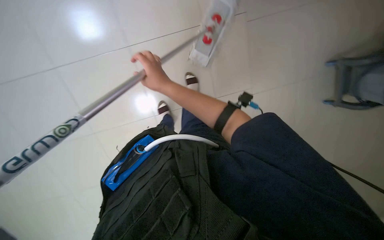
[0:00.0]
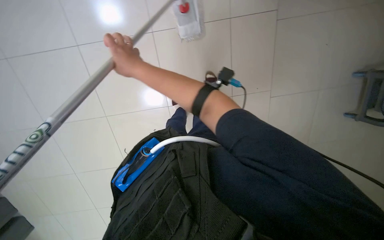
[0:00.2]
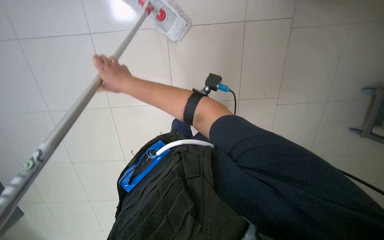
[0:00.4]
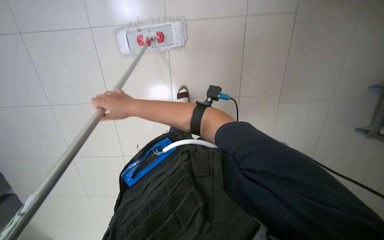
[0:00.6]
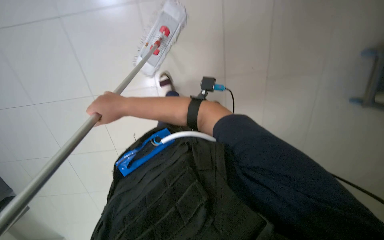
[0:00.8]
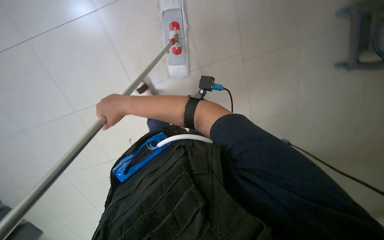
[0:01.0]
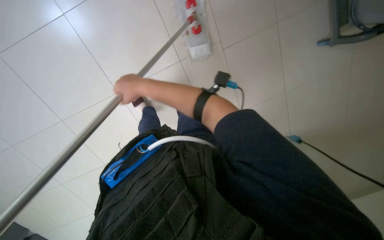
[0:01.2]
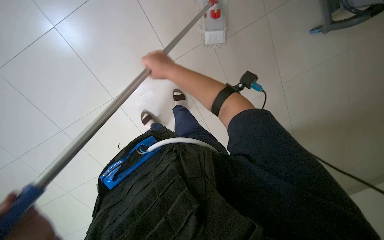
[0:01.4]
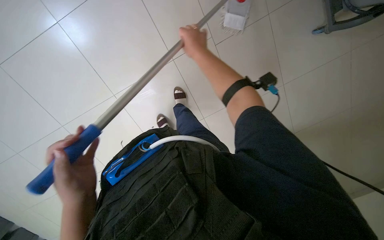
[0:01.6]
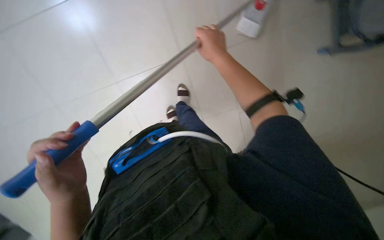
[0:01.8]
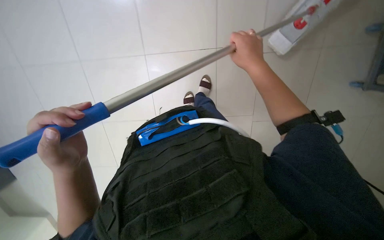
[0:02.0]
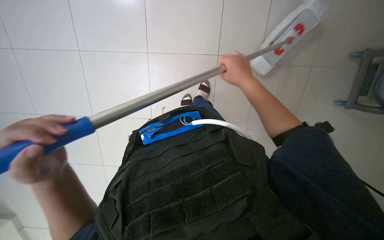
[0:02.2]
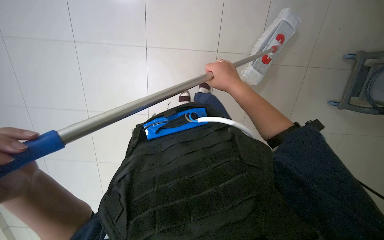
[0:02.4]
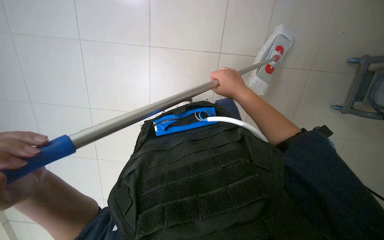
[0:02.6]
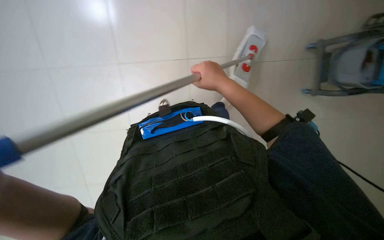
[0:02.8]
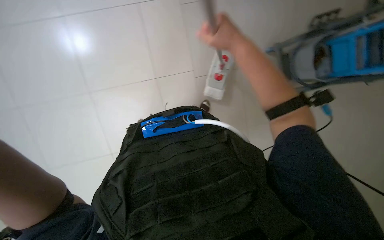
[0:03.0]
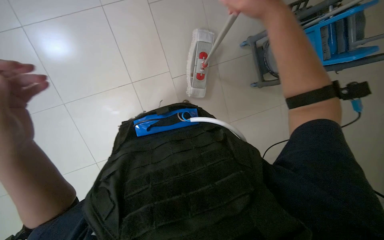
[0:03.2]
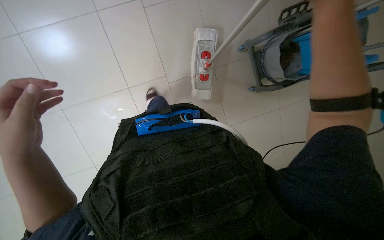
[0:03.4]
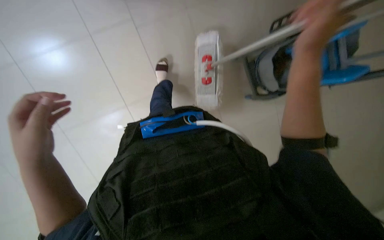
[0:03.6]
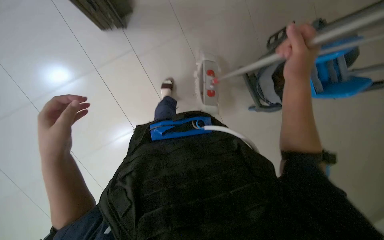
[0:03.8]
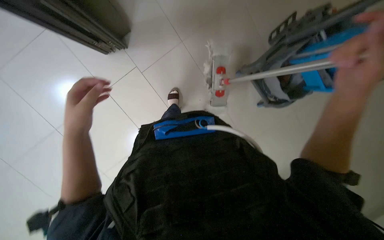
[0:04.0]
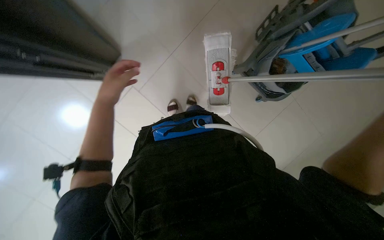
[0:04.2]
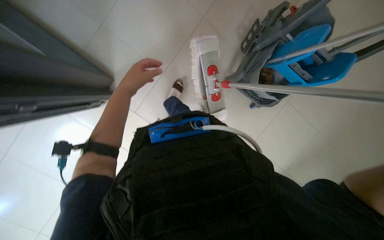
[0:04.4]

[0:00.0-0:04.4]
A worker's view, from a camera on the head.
Job: mopping floor.
The whole recording: Mopping office floor. The worker mops the office floor with a mop.
0:00.0 to 0:01.4: The right hand reaches some 15 cm to the left, then returns.
0:01.4 to 0:03.0: The view tips upward by about 15 degrees. The right hand heads to the right and nearer to the camera, covering roughly 20 cm.
0:03.0 to 0:04.4: The camera pitches upward, by about 15 degrees.

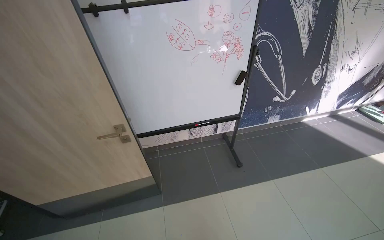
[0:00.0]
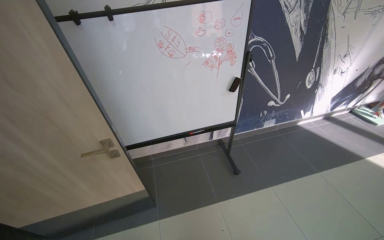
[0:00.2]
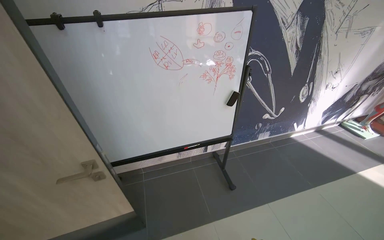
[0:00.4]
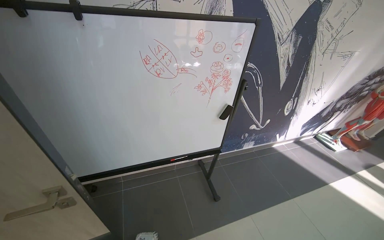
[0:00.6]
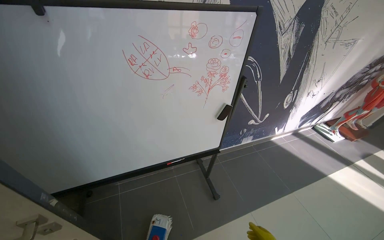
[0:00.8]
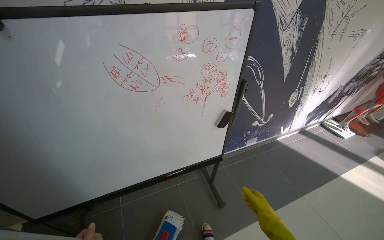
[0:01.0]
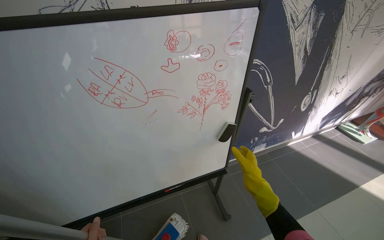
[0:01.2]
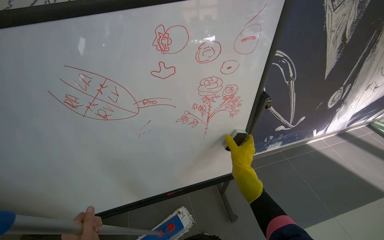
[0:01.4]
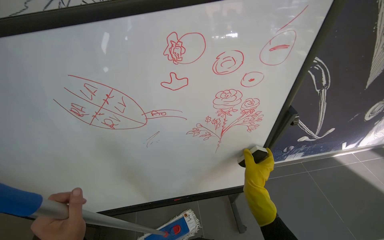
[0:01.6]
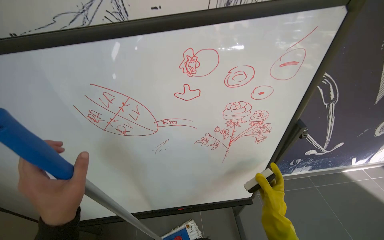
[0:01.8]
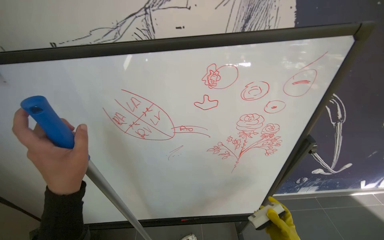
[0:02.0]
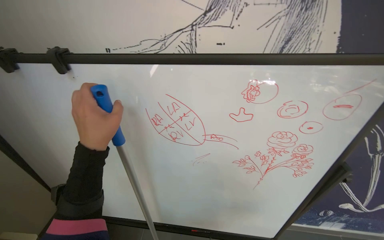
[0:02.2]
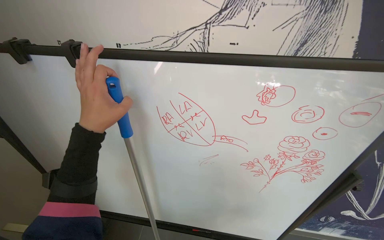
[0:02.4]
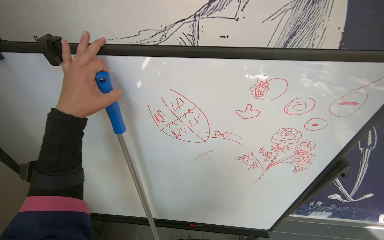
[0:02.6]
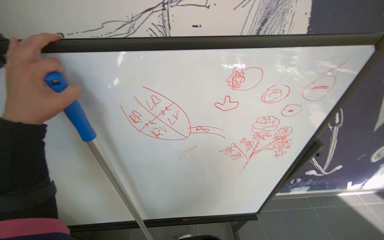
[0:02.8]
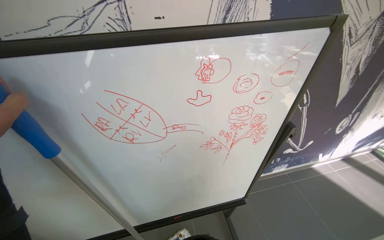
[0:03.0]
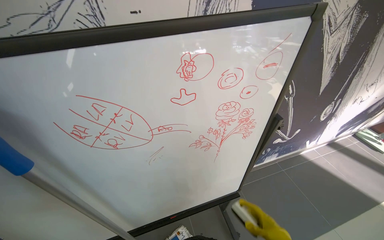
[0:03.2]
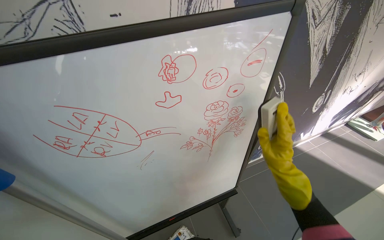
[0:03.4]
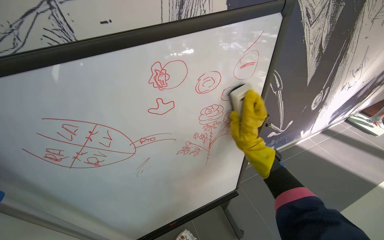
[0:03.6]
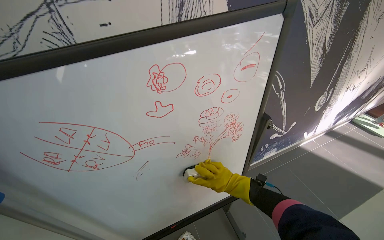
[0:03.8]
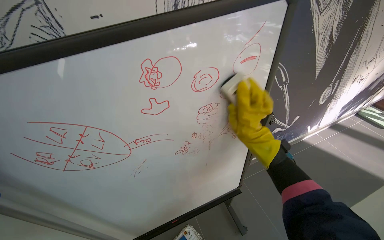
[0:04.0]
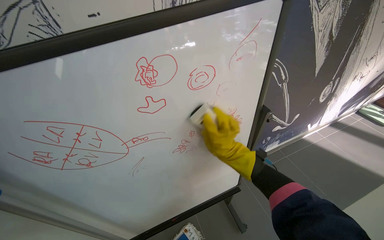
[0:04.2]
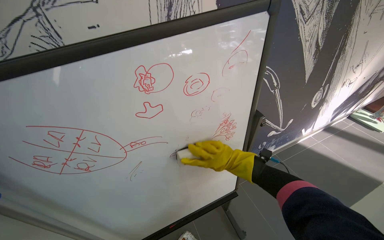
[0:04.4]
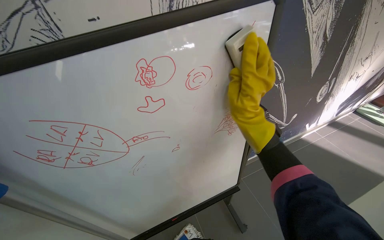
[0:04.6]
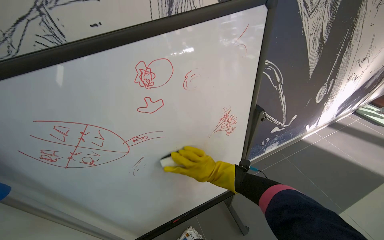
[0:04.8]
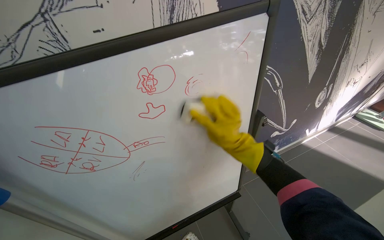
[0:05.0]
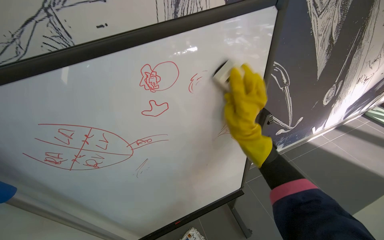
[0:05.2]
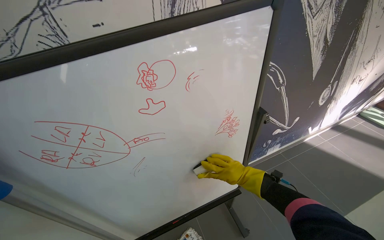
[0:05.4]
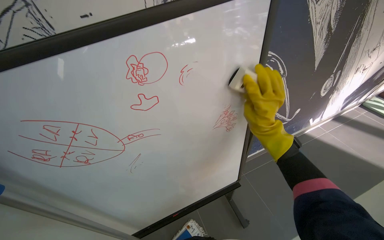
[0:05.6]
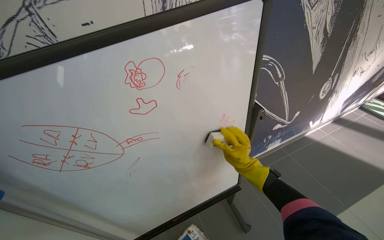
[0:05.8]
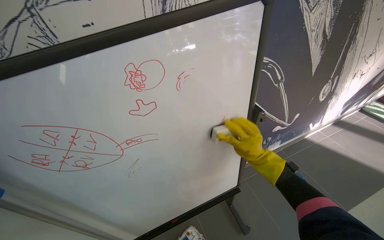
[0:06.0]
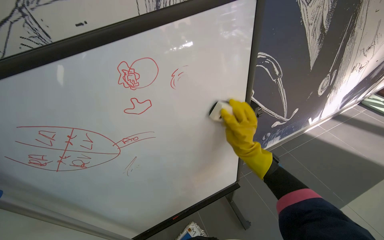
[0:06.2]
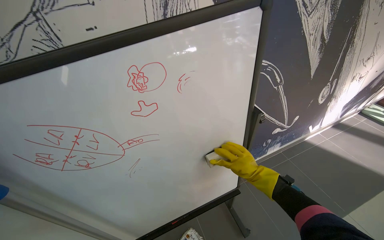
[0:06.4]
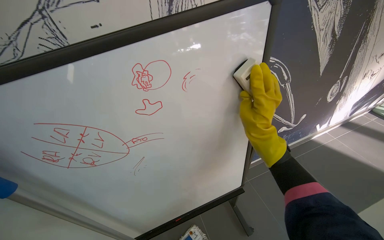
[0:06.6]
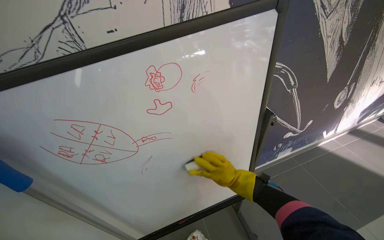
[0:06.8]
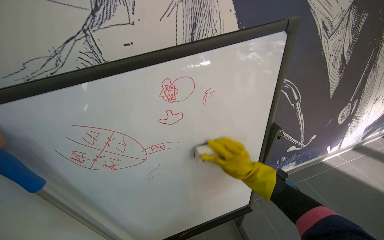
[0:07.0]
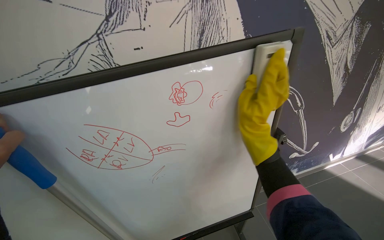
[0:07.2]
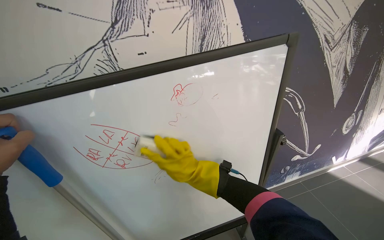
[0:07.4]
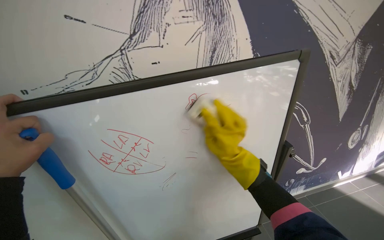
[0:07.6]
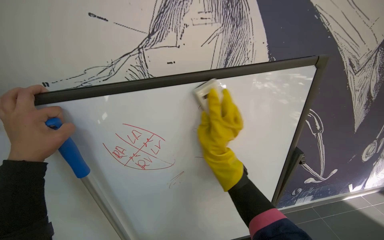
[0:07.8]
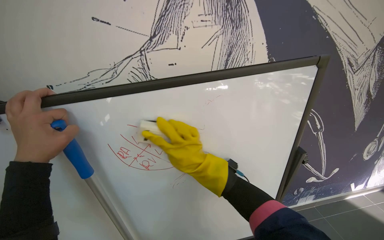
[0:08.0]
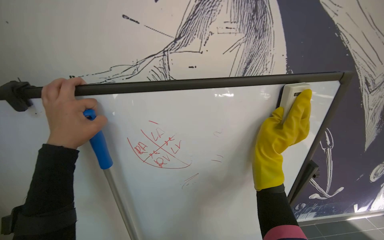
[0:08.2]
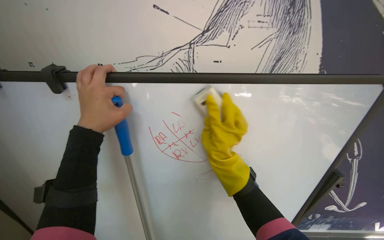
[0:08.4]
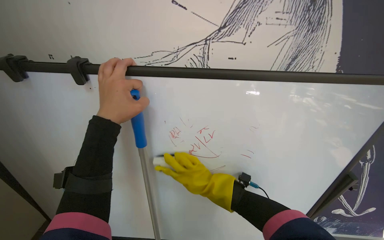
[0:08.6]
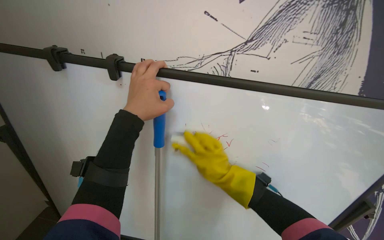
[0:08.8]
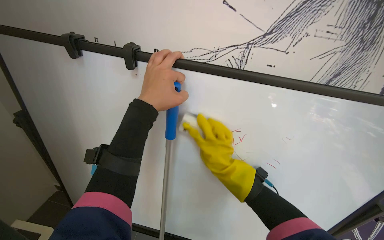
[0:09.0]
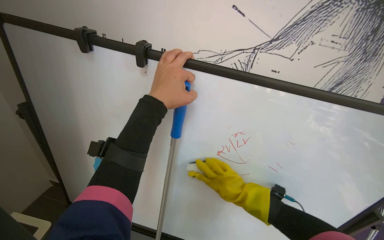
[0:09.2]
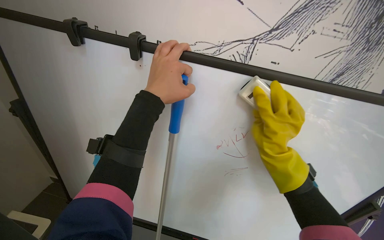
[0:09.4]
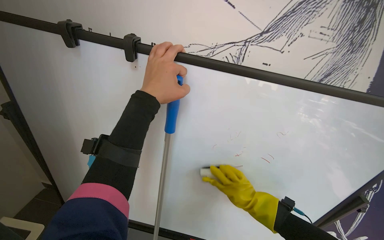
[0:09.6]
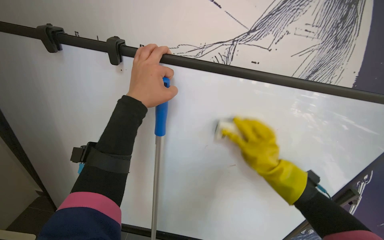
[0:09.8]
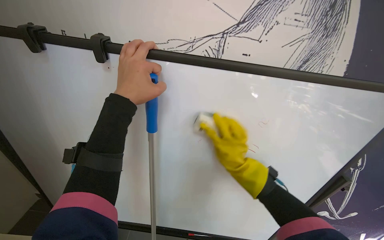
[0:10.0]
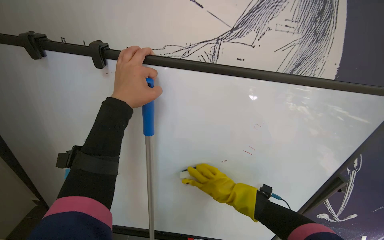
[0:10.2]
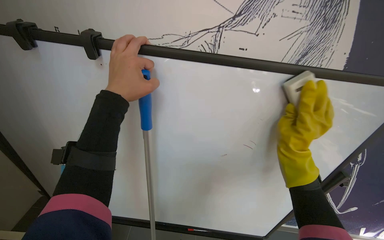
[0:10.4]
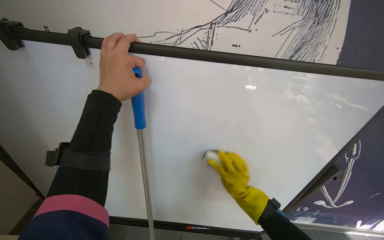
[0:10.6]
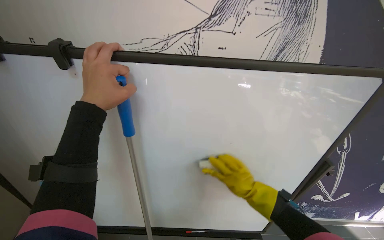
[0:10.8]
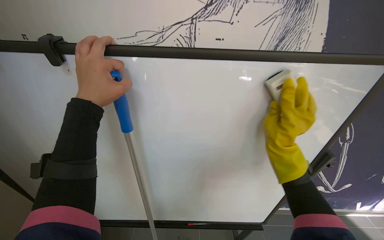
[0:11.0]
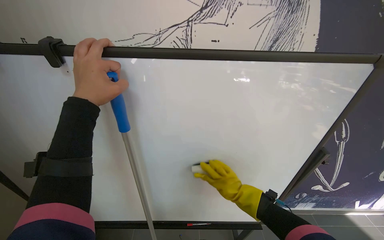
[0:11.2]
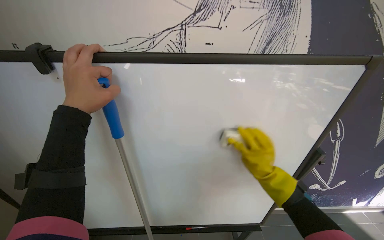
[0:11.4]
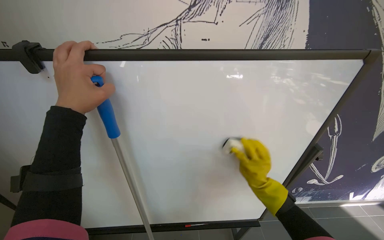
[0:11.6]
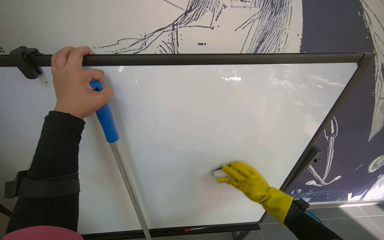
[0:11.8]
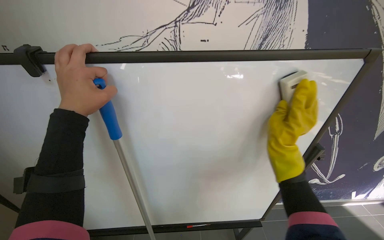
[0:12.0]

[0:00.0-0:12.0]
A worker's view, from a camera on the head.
Job: wiping surfaces.
The whole recording: Cleaning the whiteboard. The worker cleans the whiteboard using an eraser.
0:00.0 to 0:01.6: The camera is carried some 80 cm.
0:04.4 to 0:06.0: The right hand reaches about 10 cm nearer to the camera, then returns.
0:06.0 to 0:07.6: The right hand moves to the left and nearer to the camera, roughly 25 cm.
0:07.6 to 0:09.0: The head turns to the left by some 30 degrees. The right hand goes down the picture and returns, roughly 10 cm each way.
0:09.0 to 0:10.4: The right hand swings up and down the picture, some 20 cm each way, with 5 reversals.

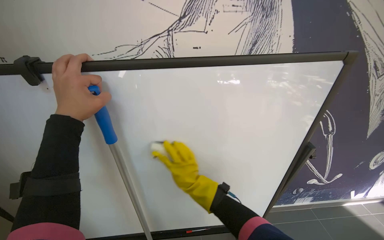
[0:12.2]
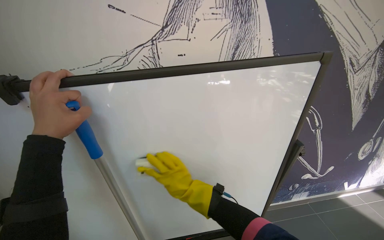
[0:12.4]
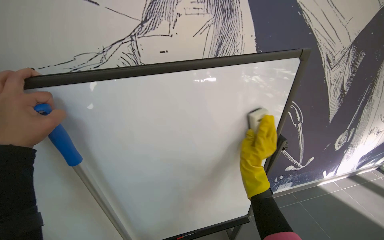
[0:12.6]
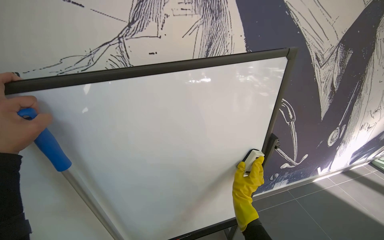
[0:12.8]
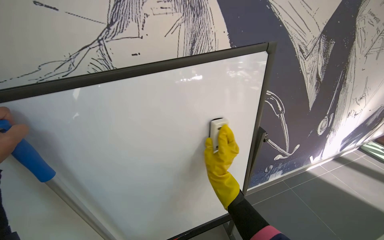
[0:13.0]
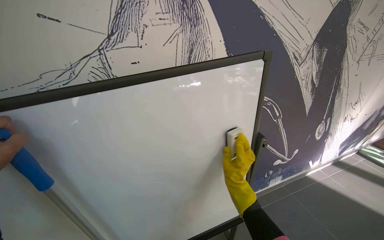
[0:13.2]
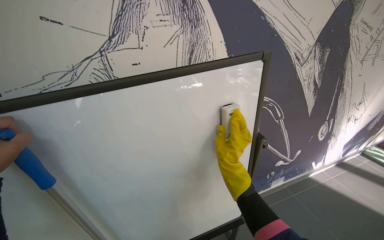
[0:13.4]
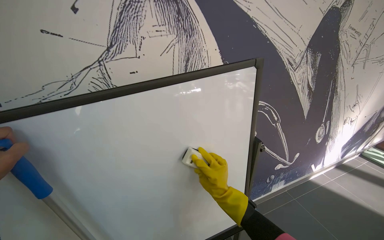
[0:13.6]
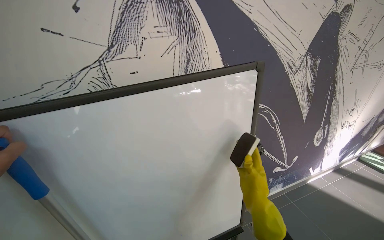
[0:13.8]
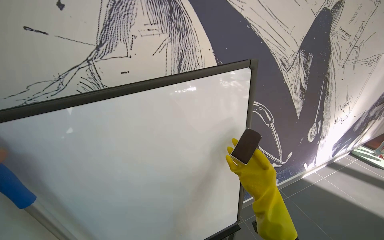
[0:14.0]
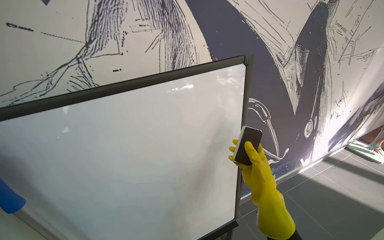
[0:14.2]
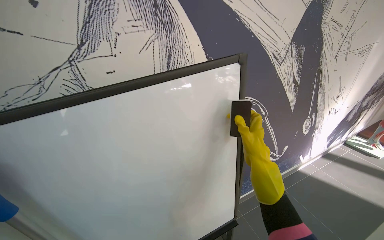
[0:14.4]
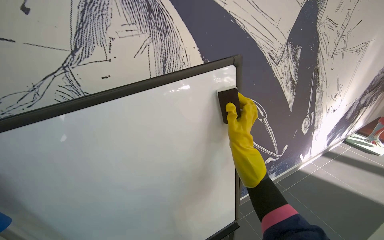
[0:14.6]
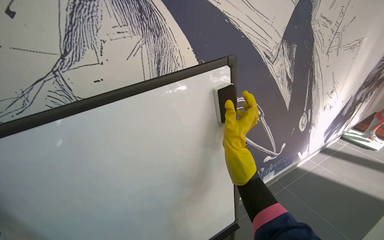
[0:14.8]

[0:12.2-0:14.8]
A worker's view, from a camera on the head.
Job: wiping surfaces.
The whole recording: Cleaning the whiteboard. The worker cleans the whiteboard using an eraser.
0:12.2 to 0:13.4: The right hand travels down the picture and back again, approximately 15 cm each way.
0:13.4 to 0:14.8: The right hand moves up the picture, roughly 10 cm.
